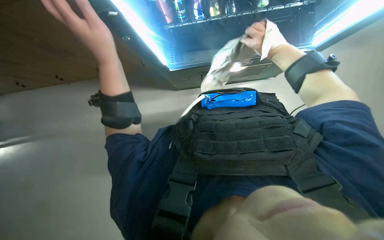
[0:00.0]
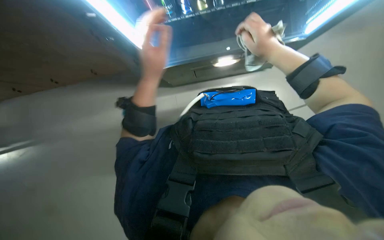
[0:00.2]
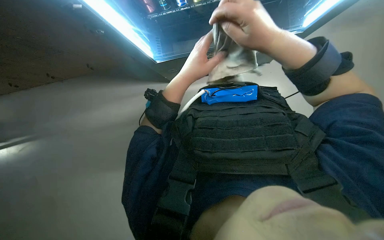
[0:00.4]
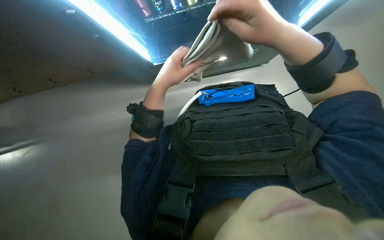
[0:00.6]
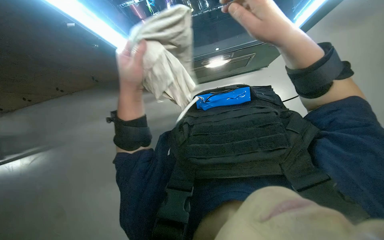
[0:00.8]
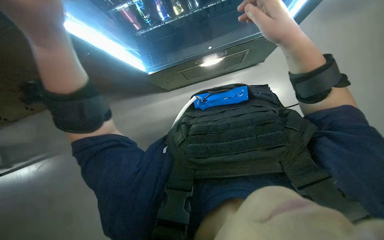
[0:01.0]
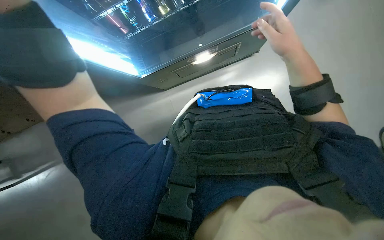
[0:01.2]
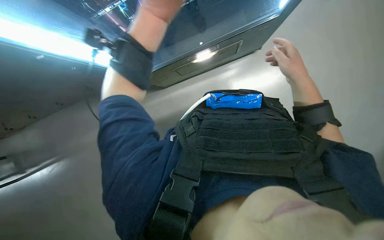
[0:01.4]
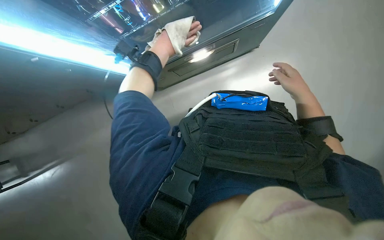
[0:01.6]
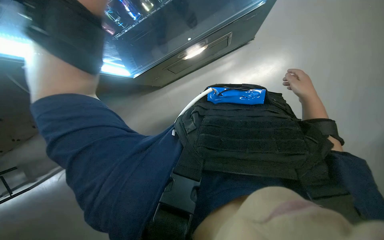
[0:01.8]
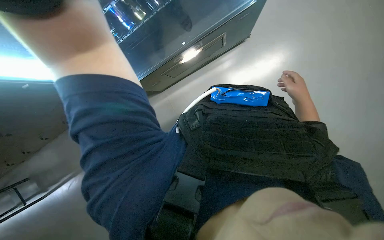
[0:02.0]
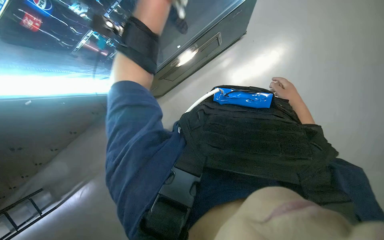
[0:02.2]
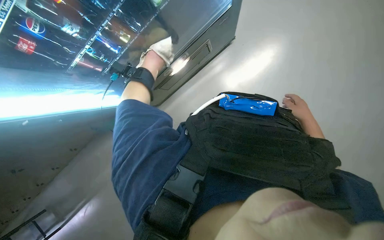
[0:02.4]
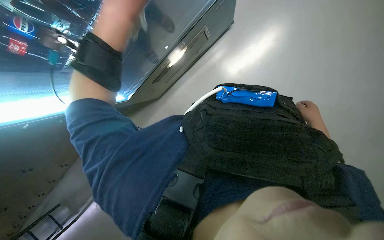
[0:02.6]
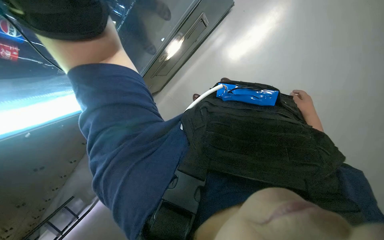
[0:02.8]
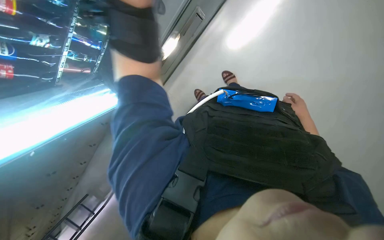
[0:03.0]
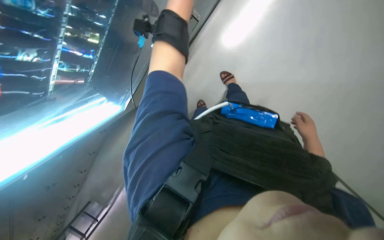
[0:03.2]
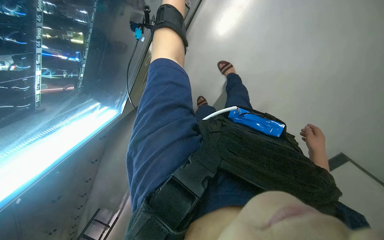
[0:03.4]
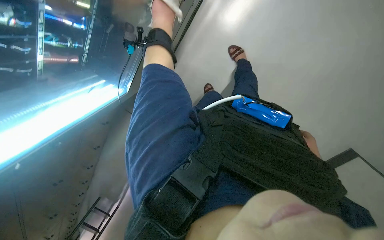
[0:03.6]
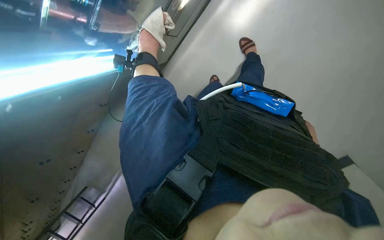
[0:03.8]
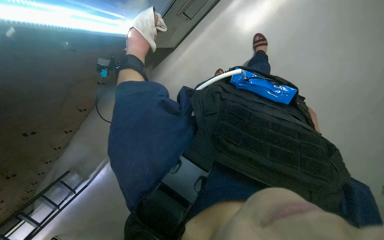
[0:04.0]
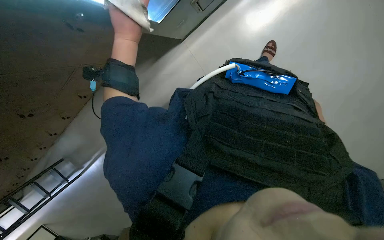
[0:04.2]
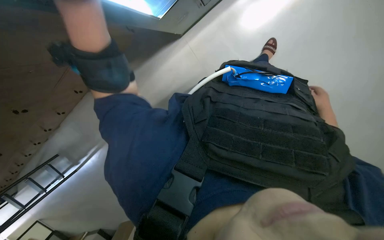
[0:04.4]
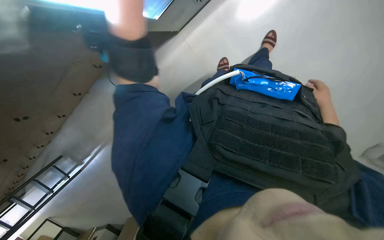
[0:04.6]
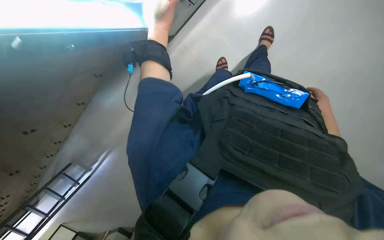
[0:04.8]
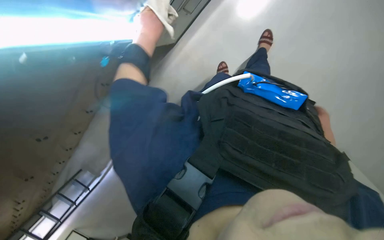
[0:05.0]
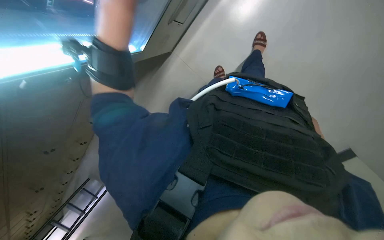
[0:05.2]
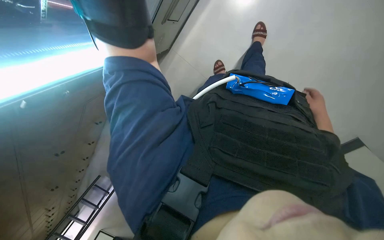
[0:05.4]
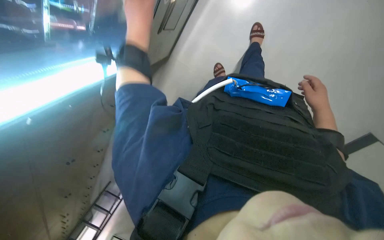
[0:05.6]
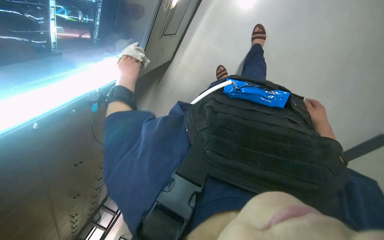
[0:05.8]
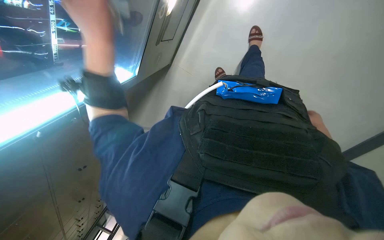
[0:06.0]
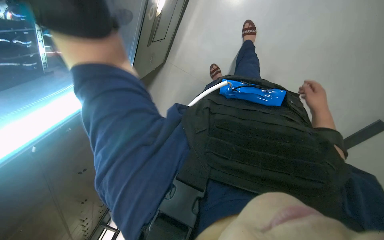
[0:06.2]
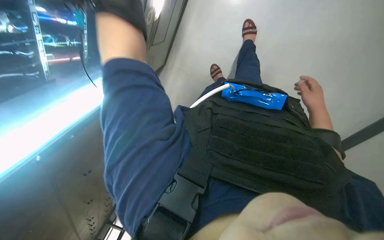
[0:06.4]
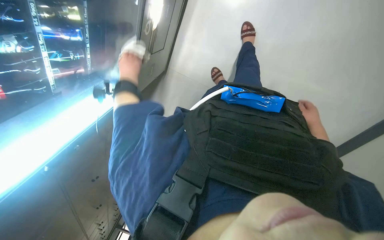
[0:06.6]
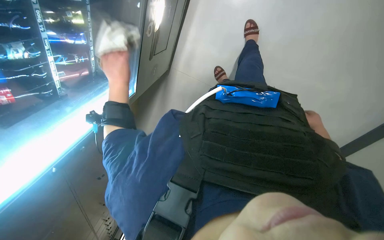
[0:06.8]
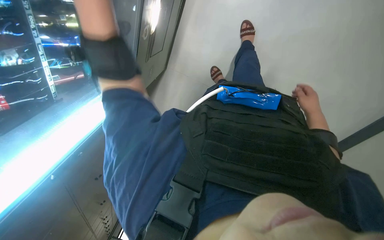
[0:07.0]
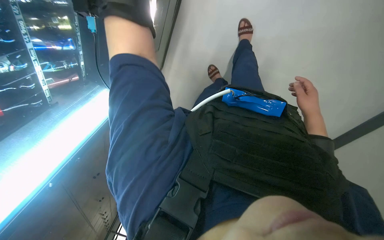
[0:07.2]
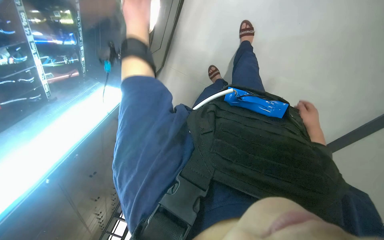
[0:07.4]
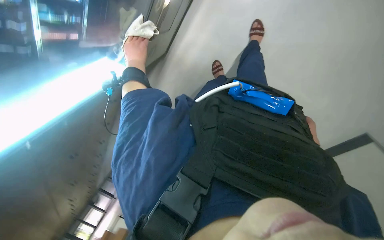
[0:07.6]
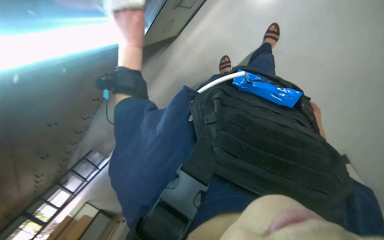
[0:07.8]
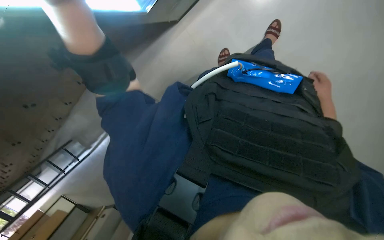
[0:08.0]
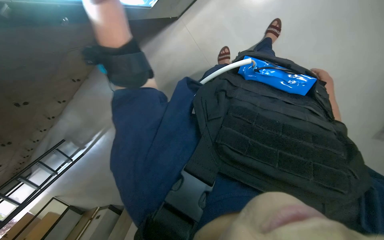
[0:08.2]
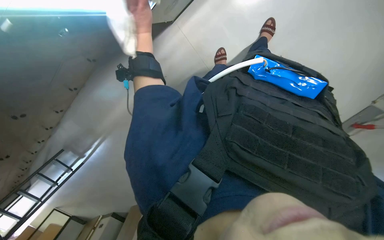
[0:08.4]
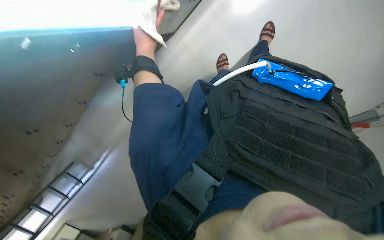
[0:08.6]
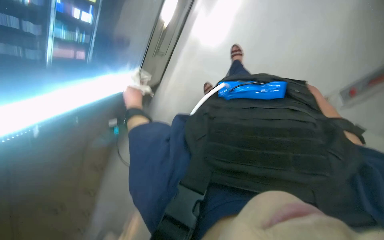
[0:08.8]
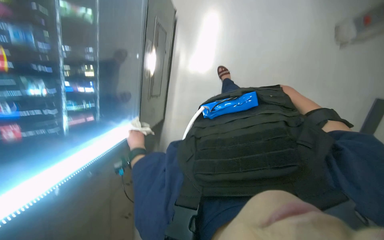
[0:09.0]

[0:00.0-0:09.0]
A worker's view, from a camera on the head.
Job: wiping surfaces.
The whole recording: Wiping vending machine display. The worker wipes the glass display and front panel of a vending machine.
0:00.0 to 0:01.6: The right hand shifts approximately 20 cm down the picture and to the right, and goes nearer to the camera and returns, approximately 15 cm each way.
0:01.6 to 0:03.0: The right hand shifts some 15 cm down the picture and to the right.
0:04.4 to 0:06.0: The right hand travels down the picture by approximately 10 cm.
0:07.6 to 0:09.0: The camera sweeps to the left, by about 20 degrees. The wearer looks some 20 degrees further upward. Everything in view rotates roughly 25 degrees counterclockwise.

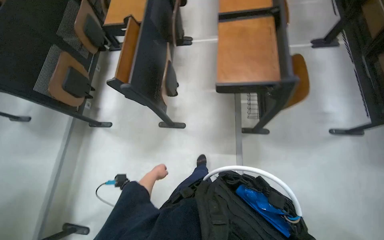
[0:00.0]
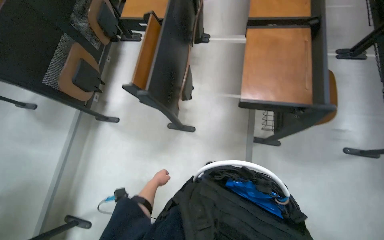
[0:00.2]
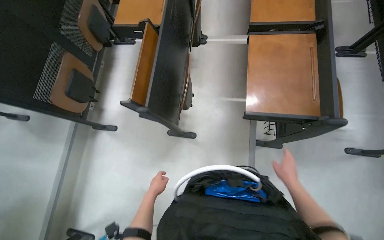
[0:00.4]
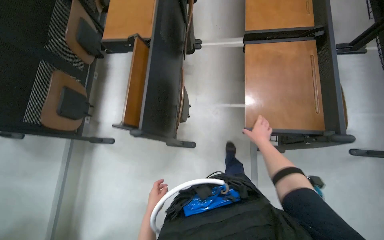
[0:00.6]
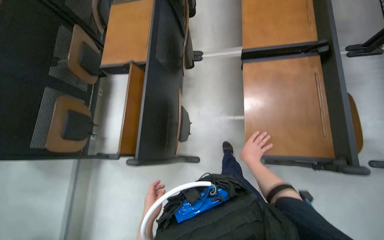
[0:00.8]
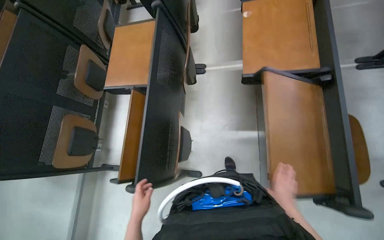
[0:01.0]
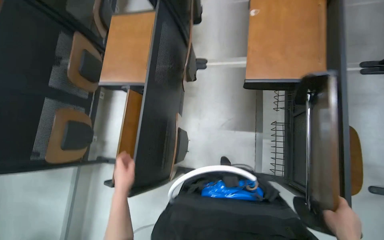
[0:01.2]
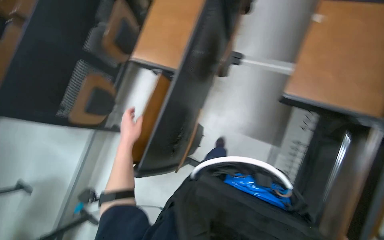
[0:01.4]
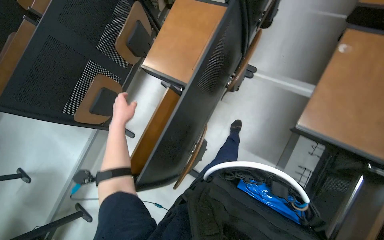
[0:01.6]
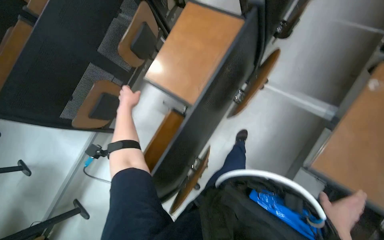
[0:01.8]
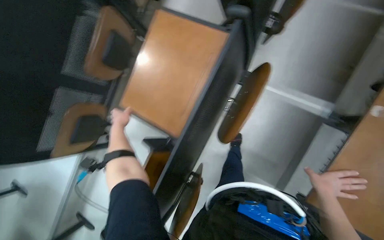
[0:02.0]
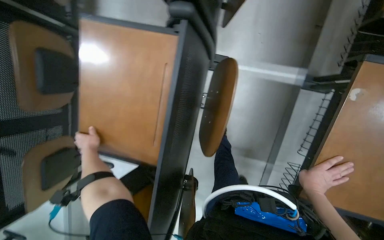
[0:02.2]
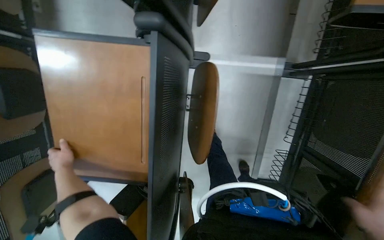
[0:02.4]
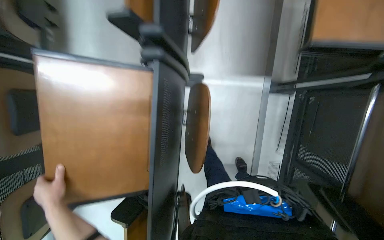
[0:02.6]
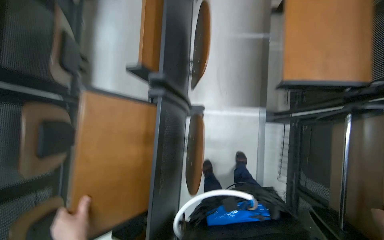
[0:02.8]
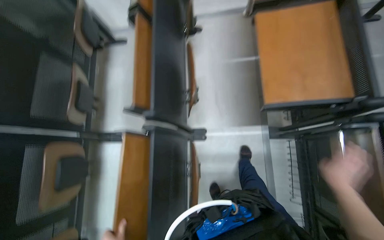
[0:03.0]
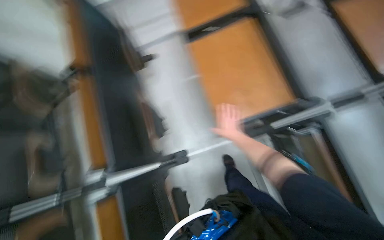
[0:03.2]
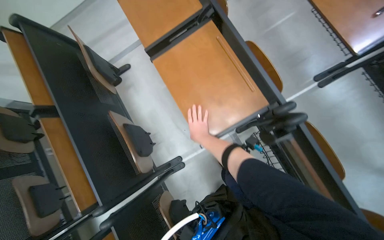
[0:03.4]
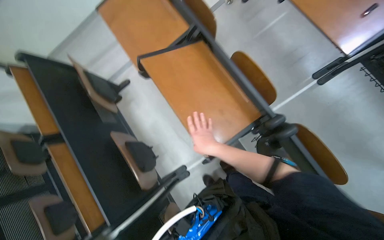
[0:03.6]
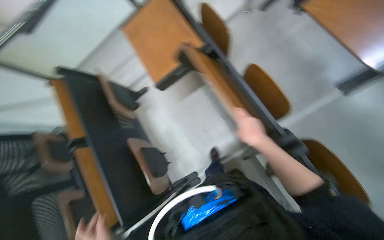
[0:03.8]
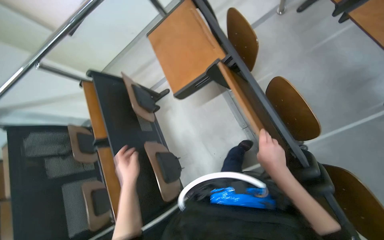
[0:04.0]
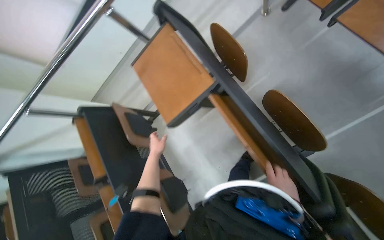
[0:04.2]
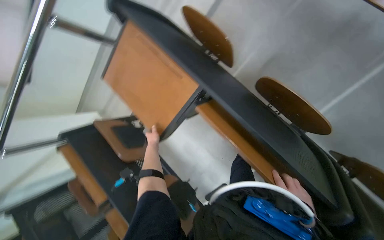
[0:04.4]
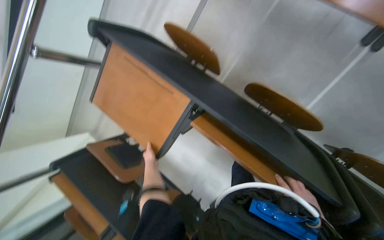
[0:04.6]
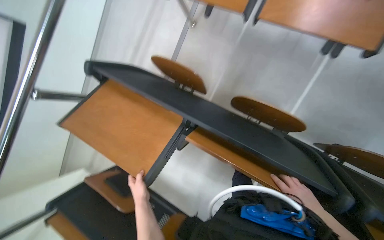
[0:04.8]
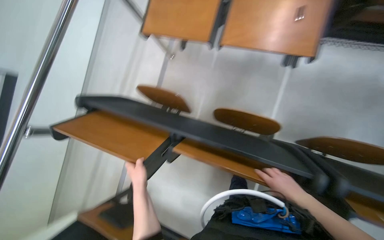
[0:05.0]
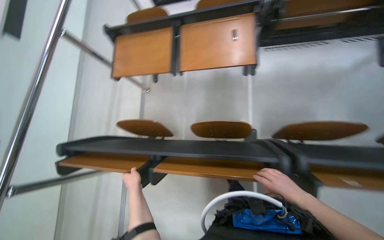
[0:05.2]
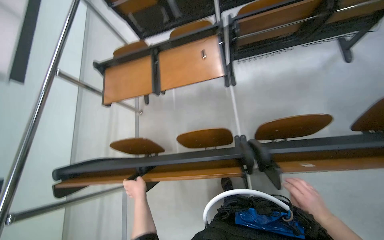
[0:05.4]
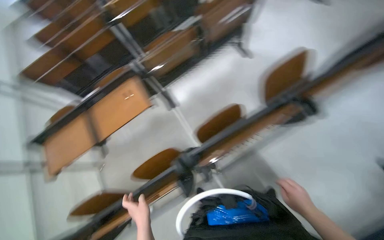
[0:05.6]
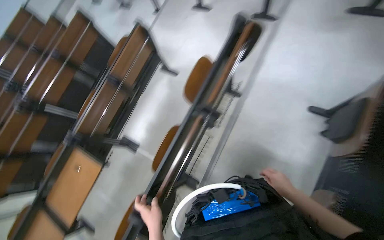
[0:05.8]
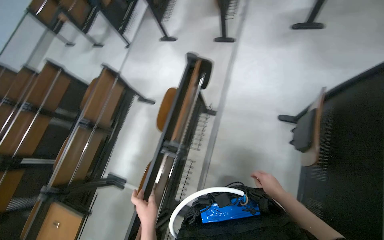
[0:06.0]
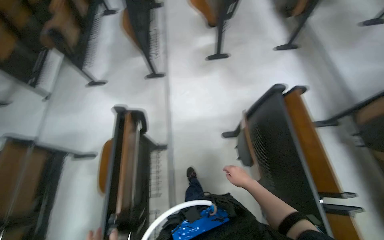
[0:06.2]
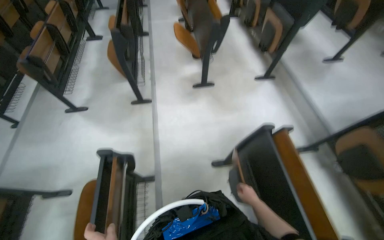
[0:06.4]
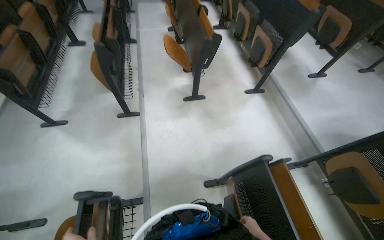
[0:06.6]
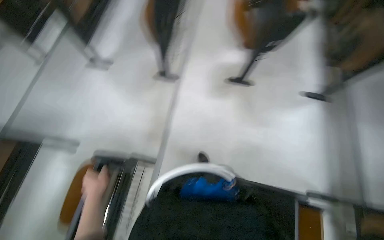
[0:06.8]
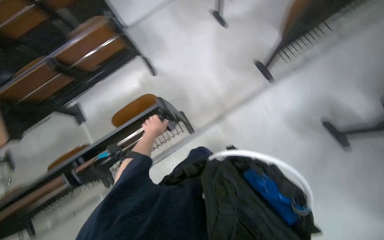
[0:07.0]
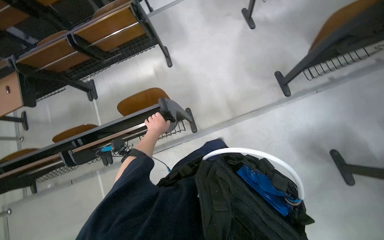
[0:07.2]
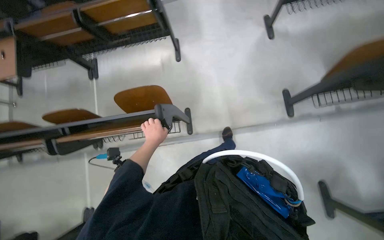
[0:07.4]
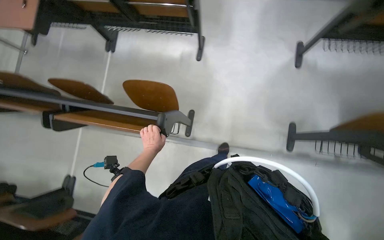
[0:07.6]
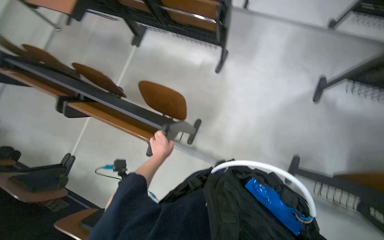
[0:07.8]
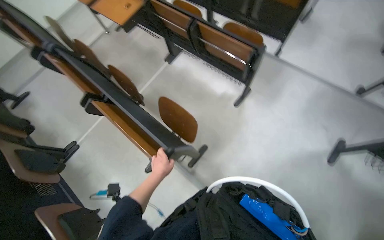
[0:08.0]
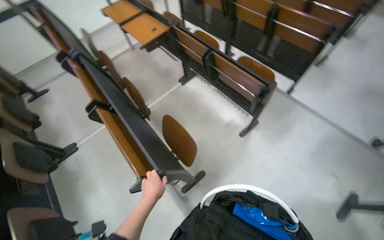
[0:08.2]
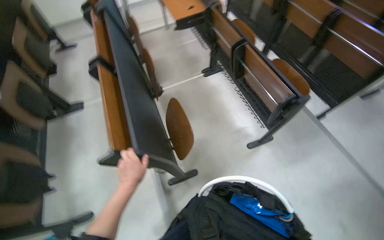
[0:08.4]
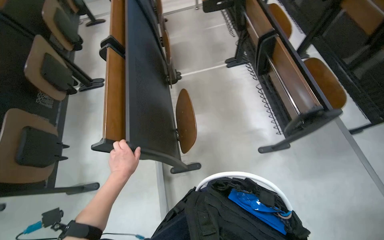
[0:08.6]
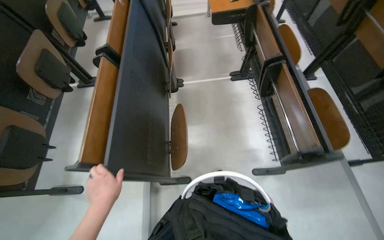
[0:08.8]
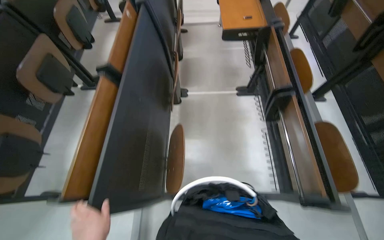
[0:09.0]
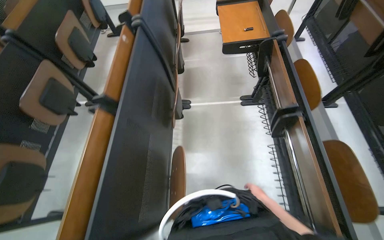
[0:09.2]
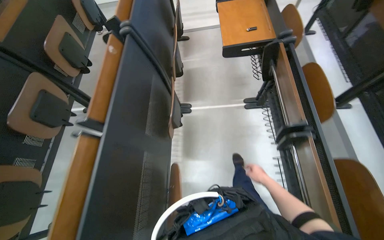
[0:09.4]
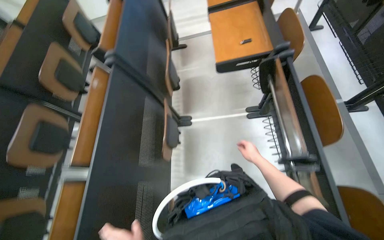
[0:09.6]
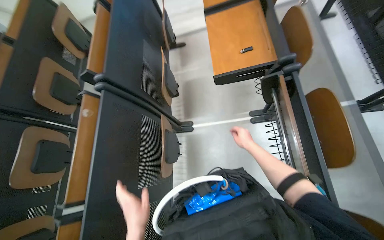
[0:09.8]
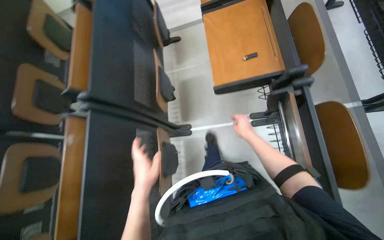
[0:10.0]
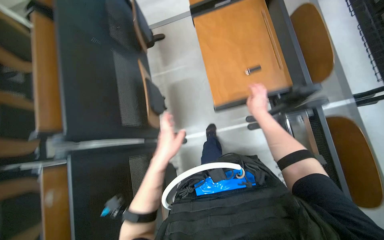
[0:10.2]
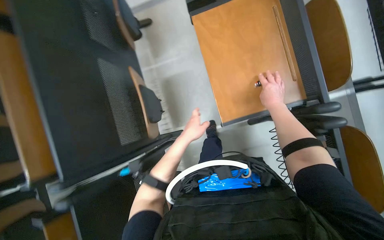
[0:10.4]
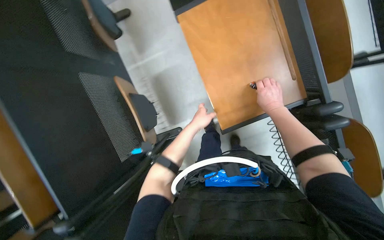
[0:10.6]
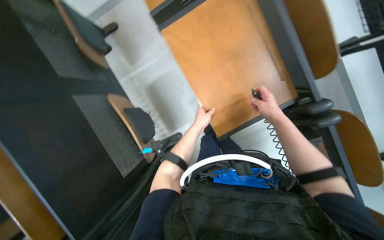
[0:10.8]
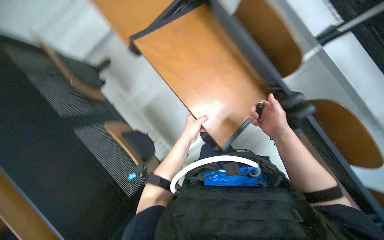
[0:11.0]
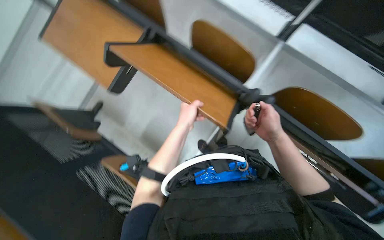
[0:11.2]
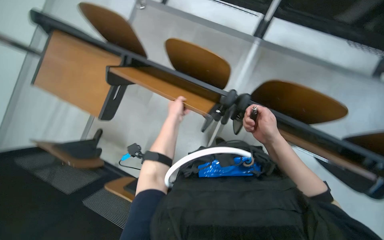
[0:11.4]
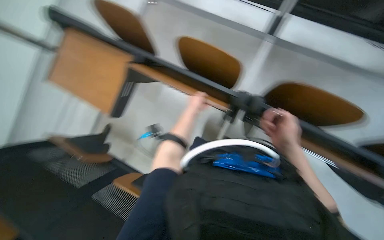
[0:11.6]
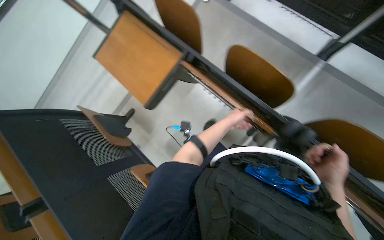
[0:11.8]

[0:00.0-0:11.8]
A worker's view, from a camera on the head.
Job: organizing items.
The whole recording: Tidying auditorium. The worker adjusts desks and chairs and collects trash from the auditorium.
0:00.0 to 0:01.4: The head travels roughly 70 cm. The view tips downward by about 15 degrees.
0:01.4 to 0:03.0: The camera is carried about 70 cm.
0:03.0 to 0:04.4: The camera travels approximately 70 cm. Everything in view rotates approximately 45 degrees counterclockwise.
0:04.4 to 0:06.0: The camera is carried some 60 cm. The wearer's head swings about 70 degrees to the right. The view tips upward by about 45 degrees.
0:06.0 to 0:07.4: The camera is carried roughly 60 cm. Everything in view rotates some 40 degrees clockwise.
0:07.4 to 0:08.8: The camera is carried roughly 50 cm. The wearer looks about 95 degrees further to the left.
0:08.8 to 0:10.4: The camera travels roughly 1 m. The view tips downward by roughly 15 degrees.
